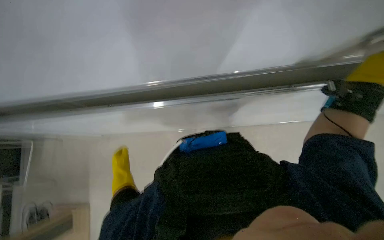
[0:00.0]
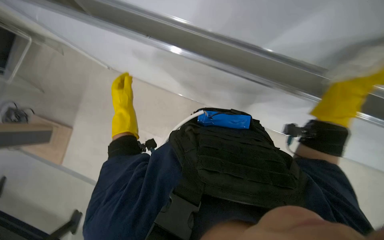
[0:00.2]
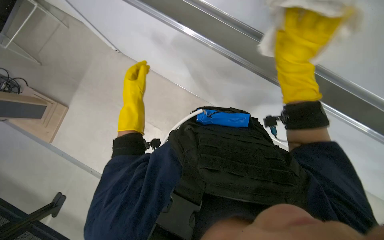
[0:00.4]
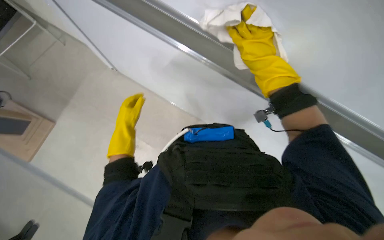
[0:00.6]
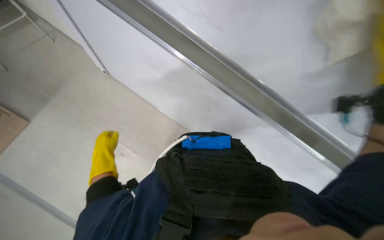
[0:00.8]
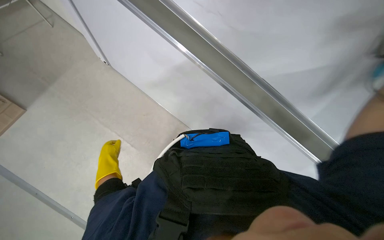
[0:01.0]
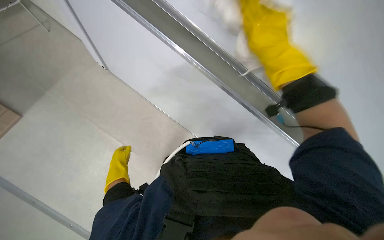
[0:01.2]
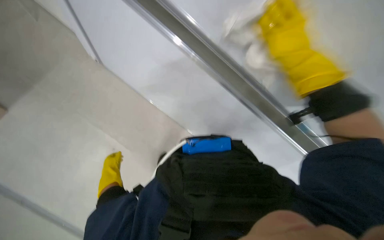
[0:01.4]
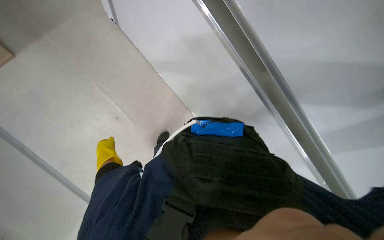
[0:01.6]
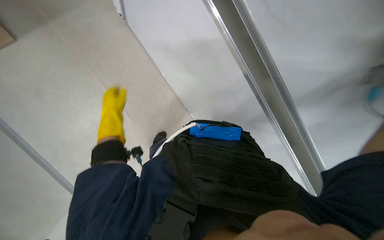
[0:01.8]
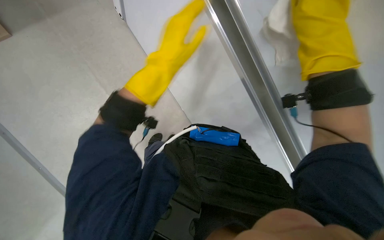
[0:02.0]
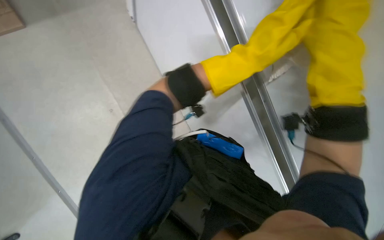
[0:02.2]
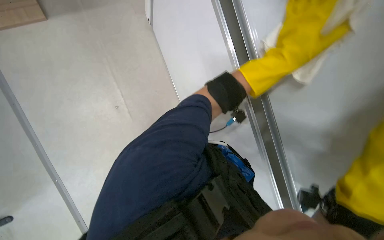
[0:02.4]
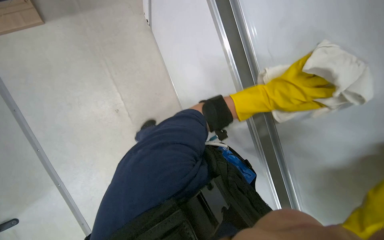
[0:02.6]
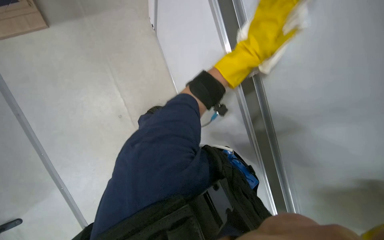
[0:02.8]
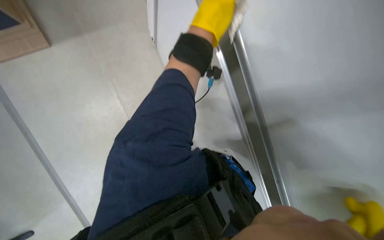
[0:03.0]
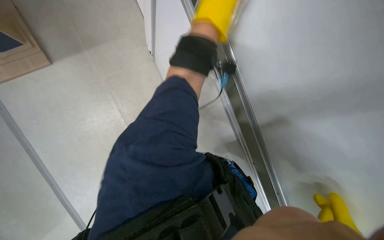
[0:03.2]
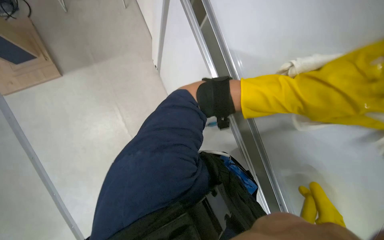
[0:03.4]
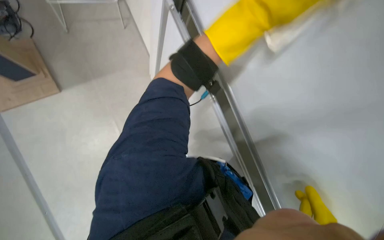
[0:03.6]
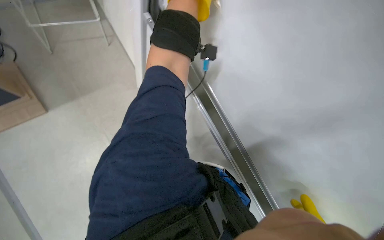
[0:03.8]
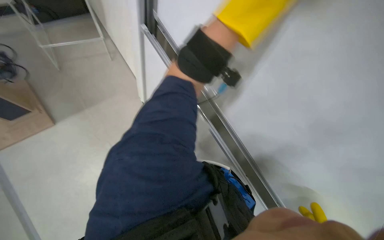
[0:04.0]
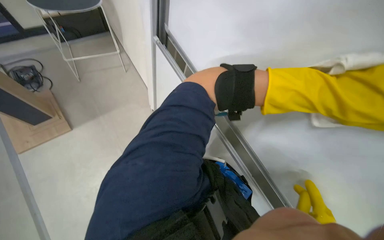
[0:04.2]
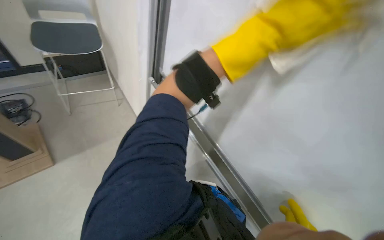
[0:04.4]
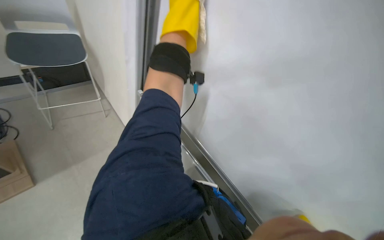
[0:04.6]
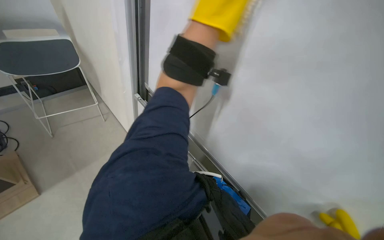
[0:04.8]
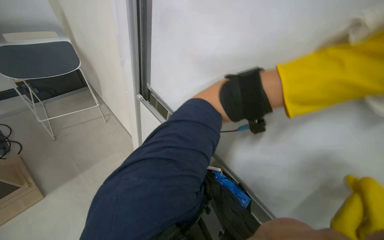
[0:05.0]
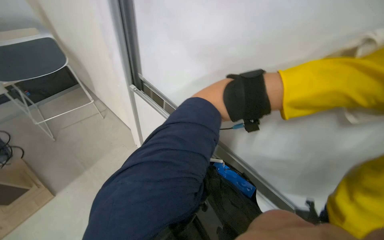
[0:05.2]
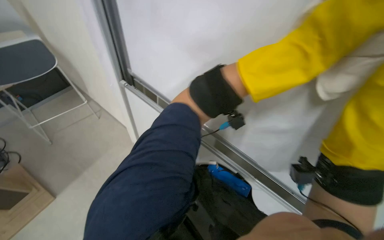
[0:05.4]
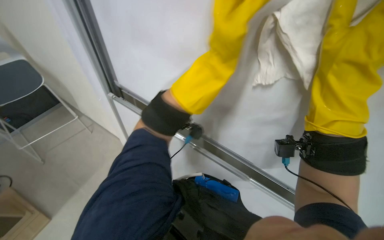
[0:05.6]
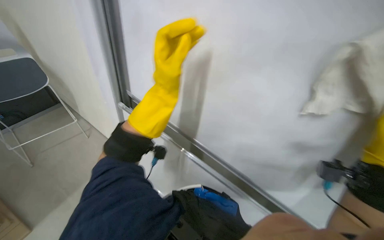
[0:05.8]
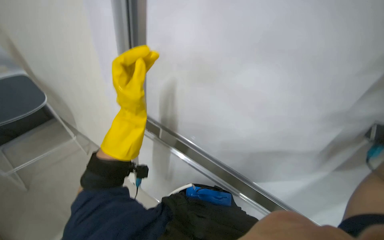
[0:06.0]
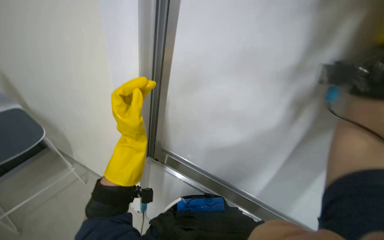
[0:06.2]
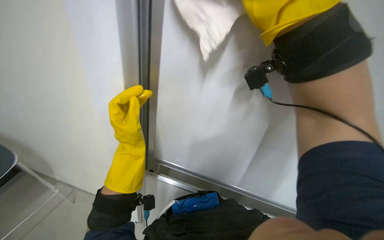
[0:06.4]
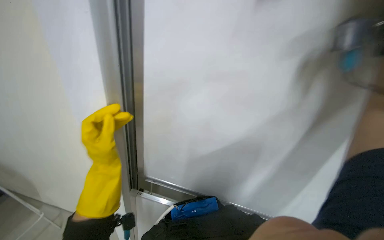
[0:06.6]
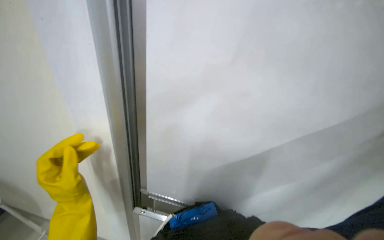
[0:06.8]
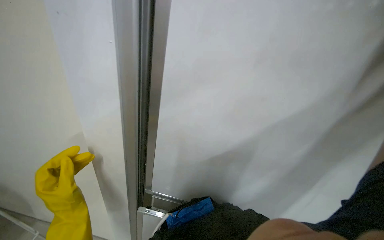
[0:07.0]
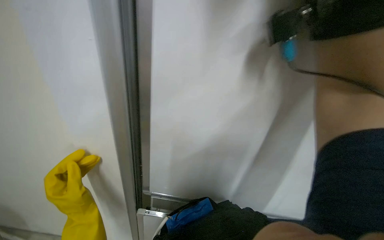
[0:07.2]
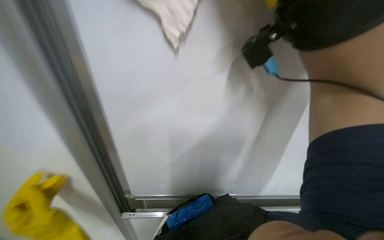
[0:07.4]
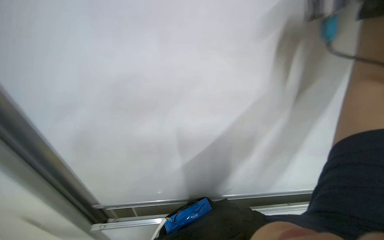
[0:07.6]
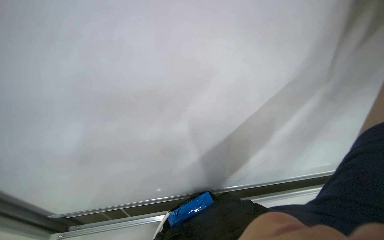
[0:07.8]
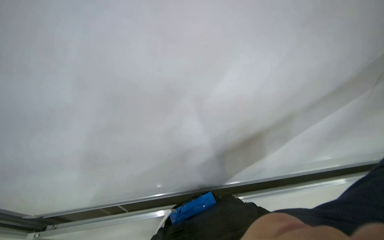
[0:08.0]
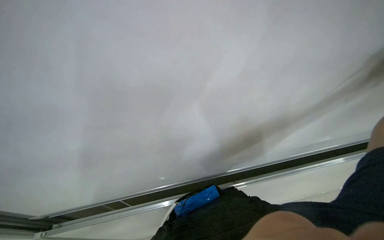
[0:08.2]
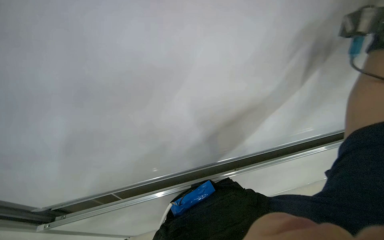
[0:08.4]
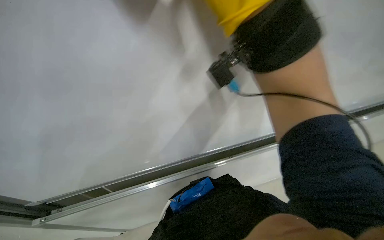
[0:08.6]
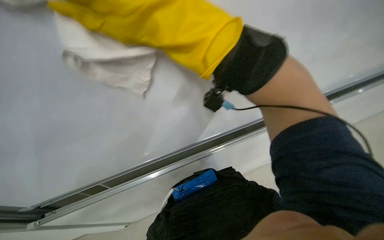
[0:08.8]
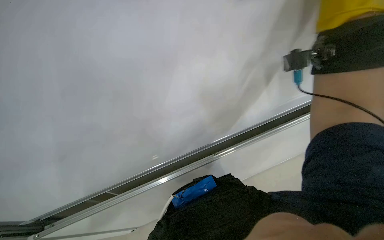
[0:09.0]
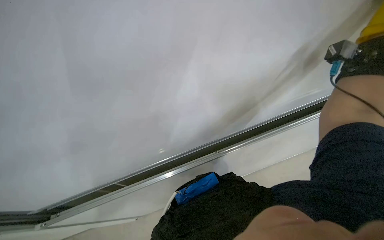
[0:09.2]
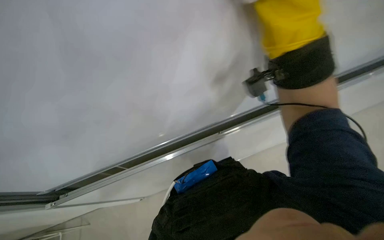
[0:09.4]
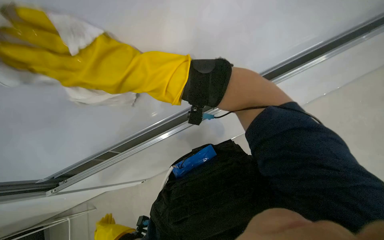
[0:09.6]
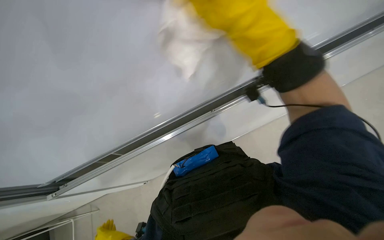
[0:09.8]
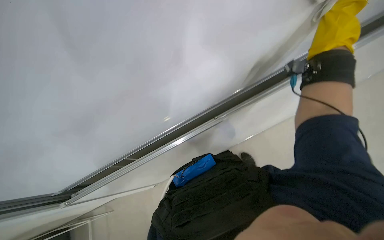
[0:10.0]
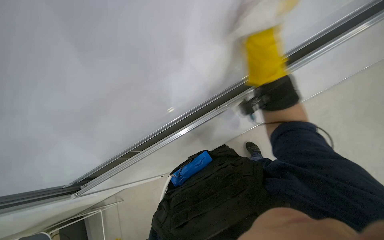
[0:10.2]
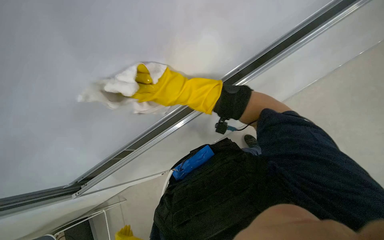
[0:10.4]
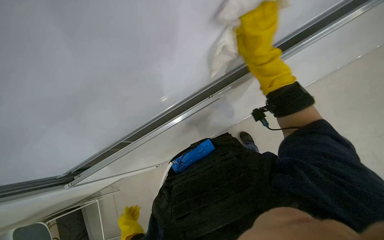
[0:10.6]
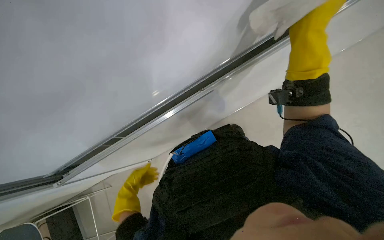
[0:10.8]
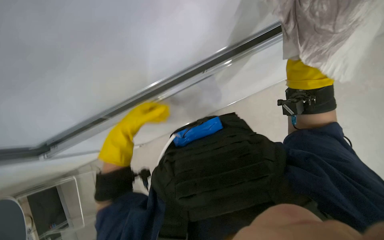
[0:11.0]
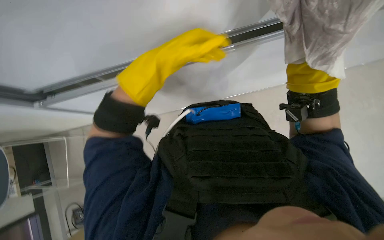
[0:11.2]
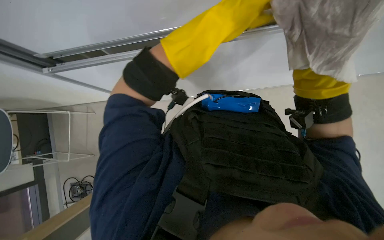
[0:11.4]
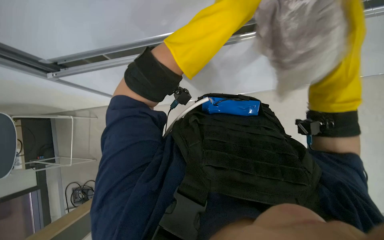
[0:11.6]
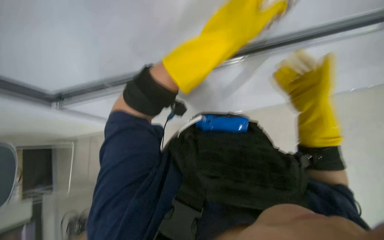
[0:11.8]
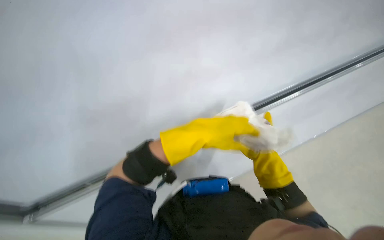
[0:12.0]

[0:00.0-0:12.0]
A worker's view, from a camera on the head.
Job: wiping surfaces.
The whole recording: Cleaning white panel and frame. The worker wipes a white panel and its metal frame with a white cloth.
0:00.0 to 0:01.6: The left hand goes up the picture and returns, some 25 cm each way.
0:01.6 to 0:03.0: The wearer looks roughly 20 degrees further upward. The scene turns roughly 35 degrees clockwise in the picture.
0:03.0 to 0:04.4: The view tips upward by some 35 degrees.
0:06.0 to 0:07.6: The head rotates roughly 30 degrees to the right.
0:09.0 to 0:10.4: The camera pitches downward, by some 20 degrees.
0:10.4 to 0:12.0: The view pans to the right by roughly 20 degrees. The camera pitches upward, by roughly 30 degrees.

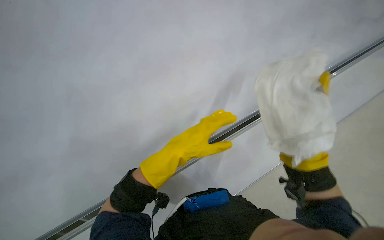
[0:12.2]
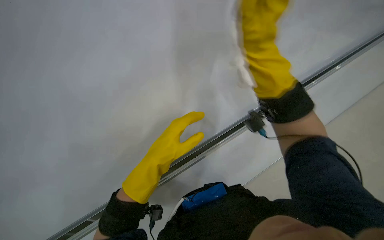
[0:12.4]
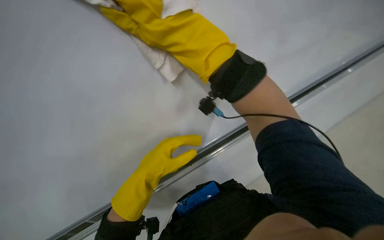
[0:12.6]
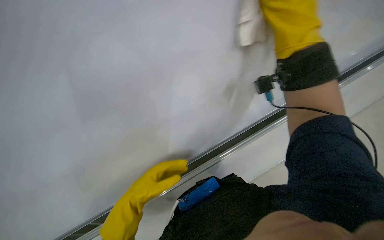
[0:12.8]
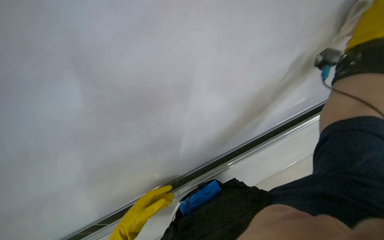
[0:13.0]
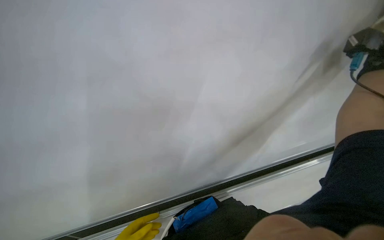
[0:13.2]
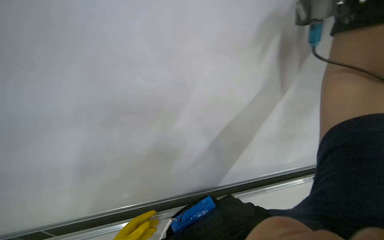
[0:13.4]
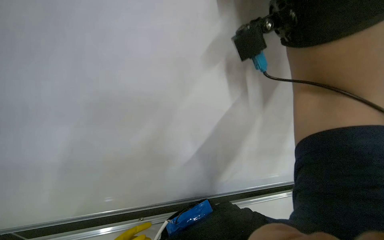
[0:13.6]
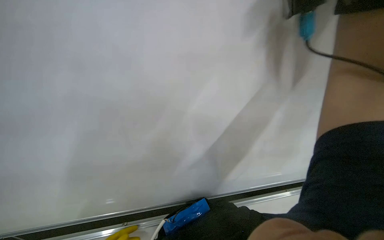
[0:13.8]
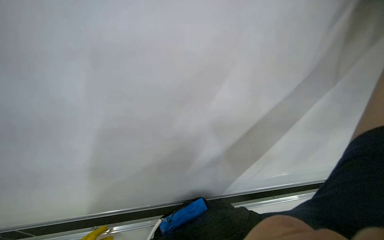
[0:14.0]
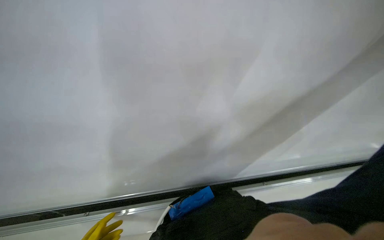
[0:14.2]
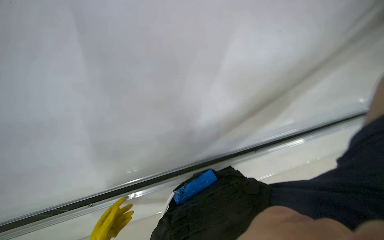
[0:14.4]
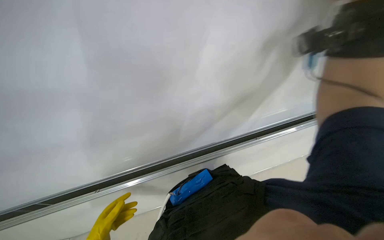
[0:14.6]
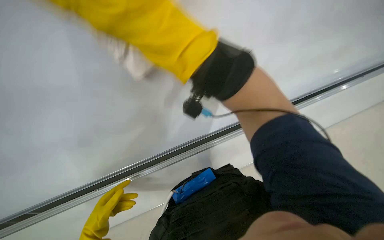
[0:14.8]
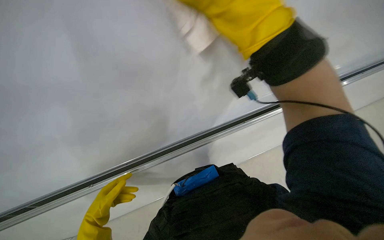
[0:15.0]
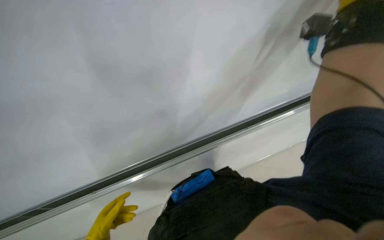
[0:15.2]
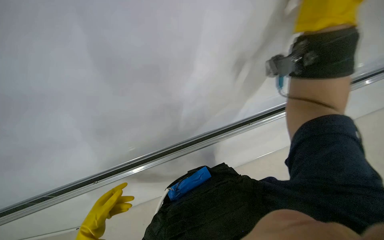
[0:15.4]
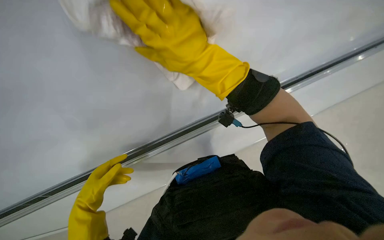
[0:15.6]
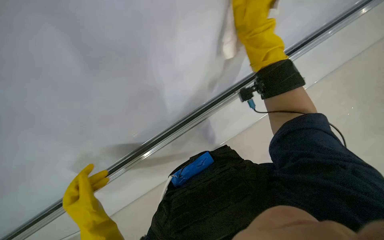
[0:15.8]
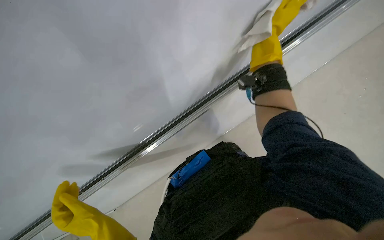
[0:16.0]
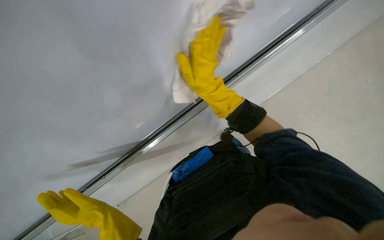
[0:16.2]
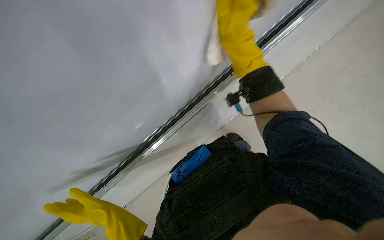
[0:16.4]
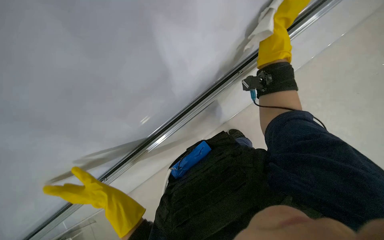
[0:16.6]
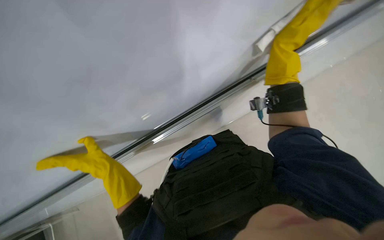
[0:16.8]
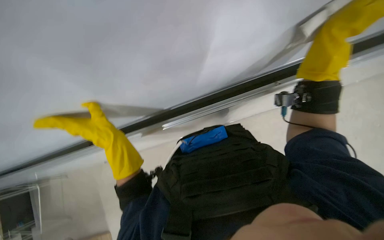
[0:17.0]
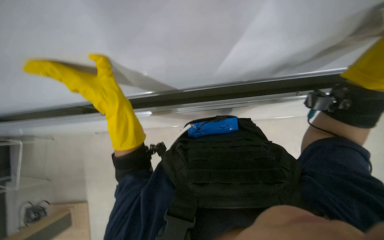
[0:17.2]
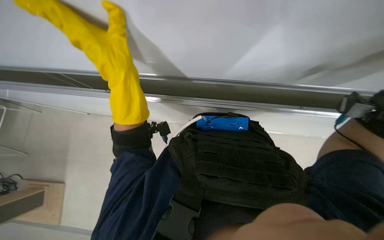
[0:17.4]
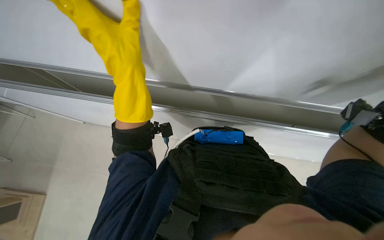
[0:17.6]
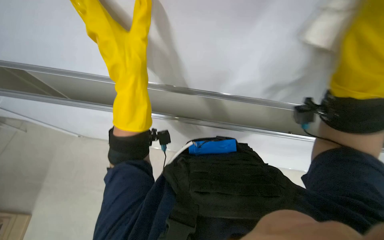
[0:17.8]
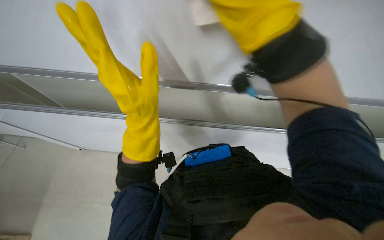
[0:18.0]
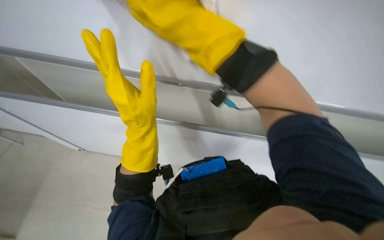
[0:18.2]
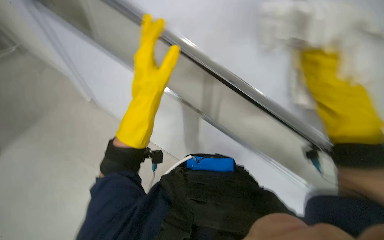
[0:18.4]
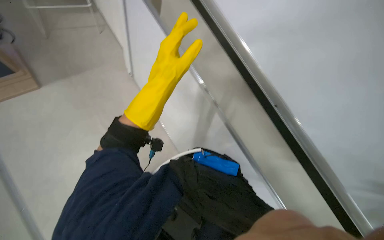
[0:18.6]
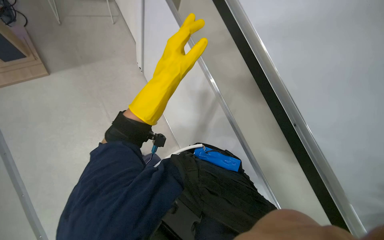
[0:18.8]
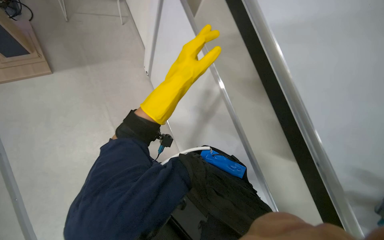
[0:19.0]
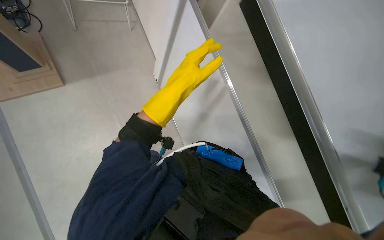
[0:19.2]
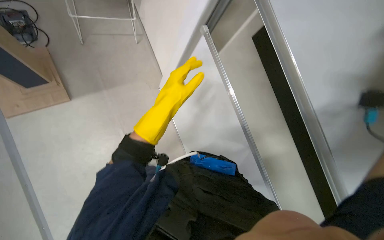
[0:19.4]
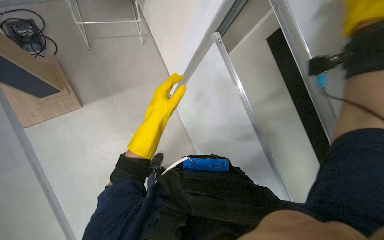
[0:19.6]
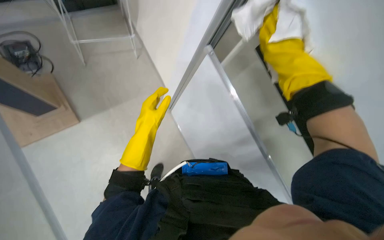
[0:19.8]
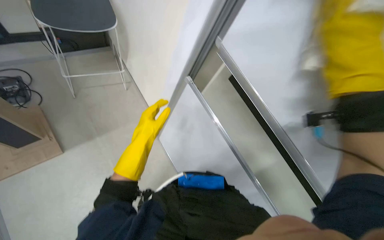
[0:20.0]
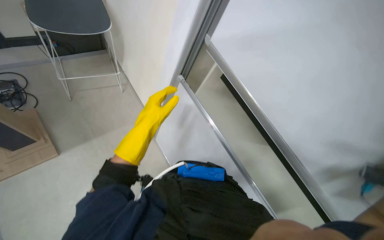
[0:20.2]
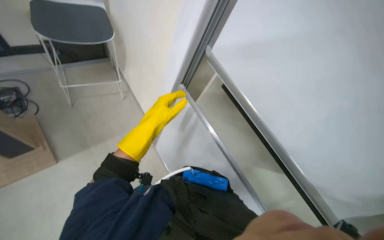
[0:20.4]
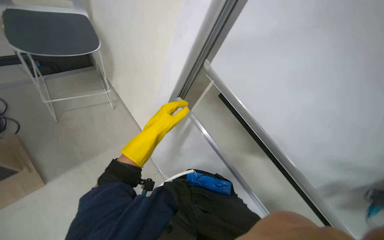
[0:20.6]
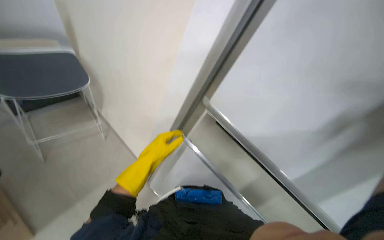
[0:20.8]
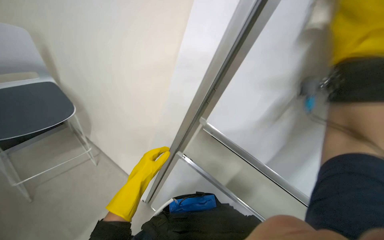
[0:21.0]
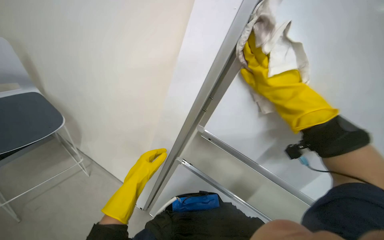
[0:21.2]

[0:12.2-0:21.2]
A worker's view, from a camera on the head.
Job: wiping surfaces.
The whole recording: Cleaning white panel and frame. The worker wipes a white panel and its metal frame with a white cloth.
0:12.2 to 0:13.8: The head rotates approximately 20 degrees to the right.
0:15.2 to 0:16.6: The view pans to the right by about 20 degrees. The wearer looks some 15 degrees further downward. The right hand moves left and right over some 30 cm, changing direction 3 times.
0:16.6 to 0:18.2: Everything in view rotates roughly 45 degrees clockwise.
0:18.2 to 0:19.8: The view tips upward by about 20 degrees.
0:19.8 to 0:21.2: The head rotates some 30 degrees to the right. The view tilts about 20 degrees upward.
